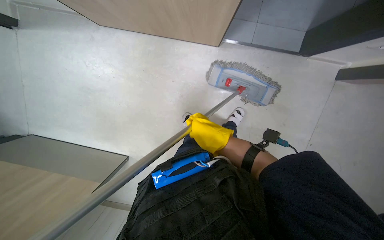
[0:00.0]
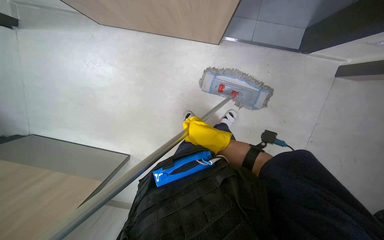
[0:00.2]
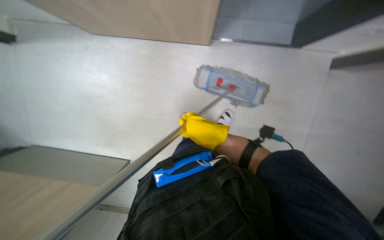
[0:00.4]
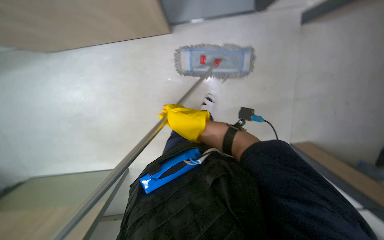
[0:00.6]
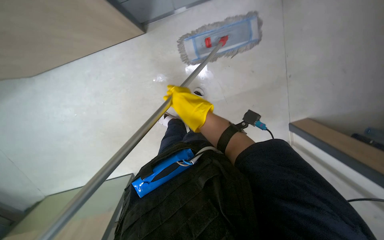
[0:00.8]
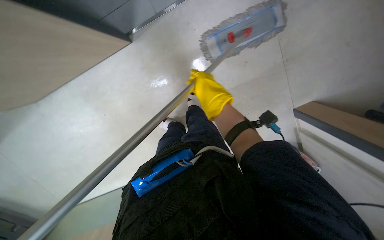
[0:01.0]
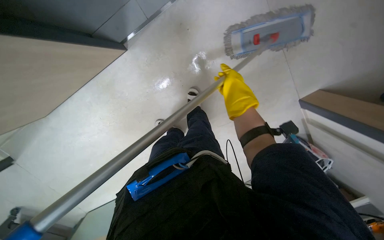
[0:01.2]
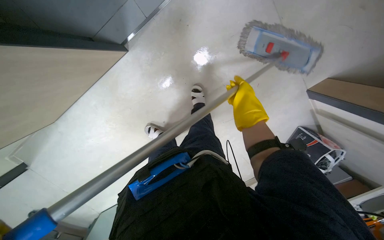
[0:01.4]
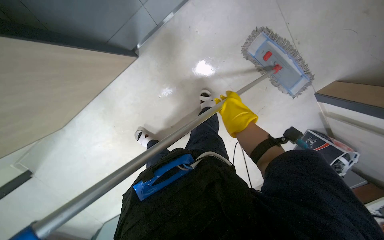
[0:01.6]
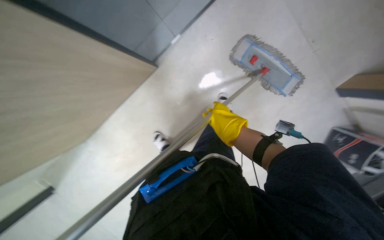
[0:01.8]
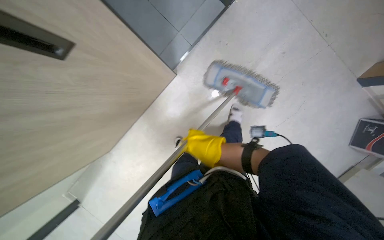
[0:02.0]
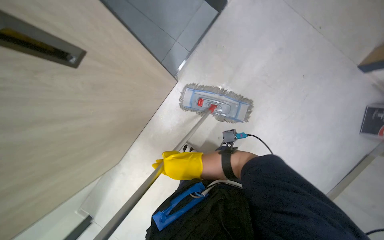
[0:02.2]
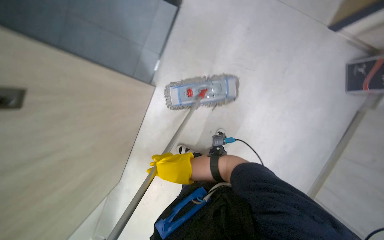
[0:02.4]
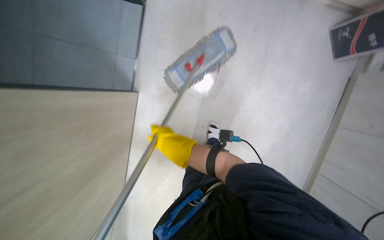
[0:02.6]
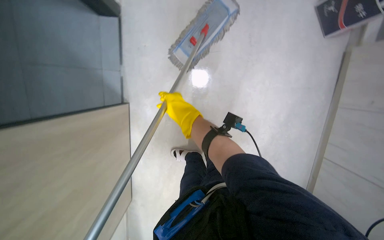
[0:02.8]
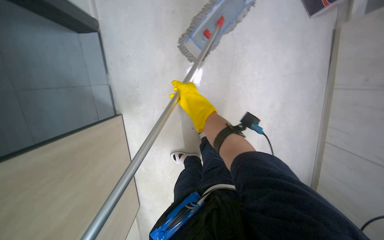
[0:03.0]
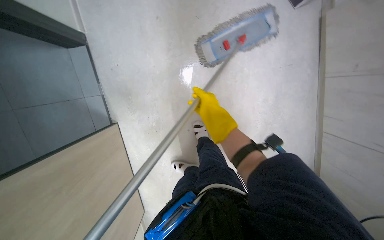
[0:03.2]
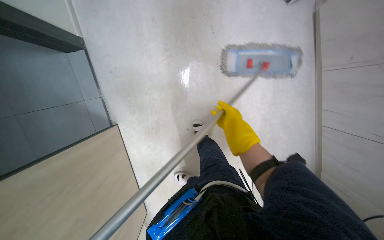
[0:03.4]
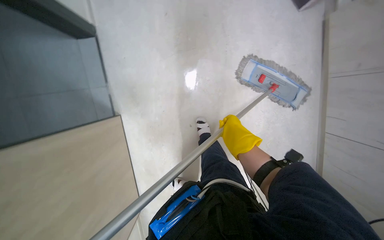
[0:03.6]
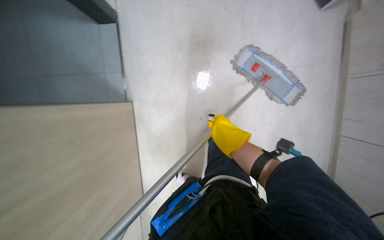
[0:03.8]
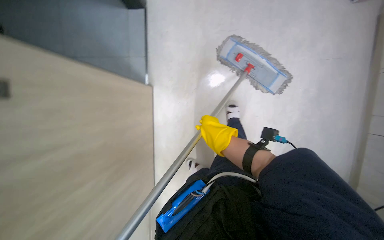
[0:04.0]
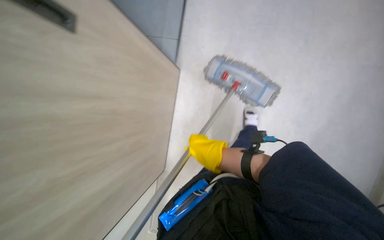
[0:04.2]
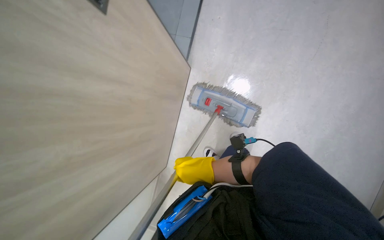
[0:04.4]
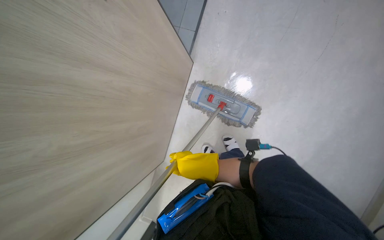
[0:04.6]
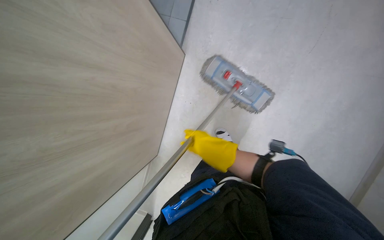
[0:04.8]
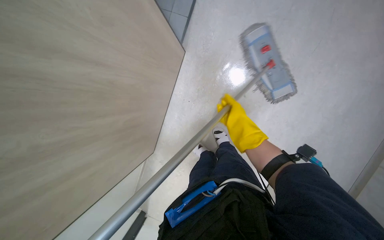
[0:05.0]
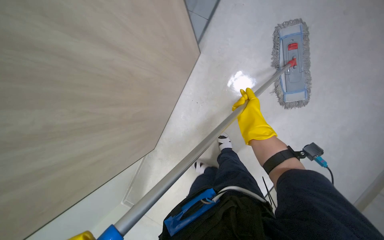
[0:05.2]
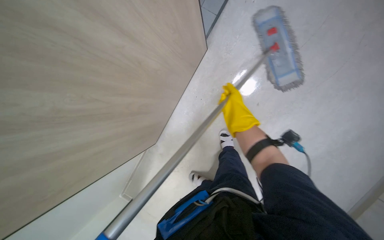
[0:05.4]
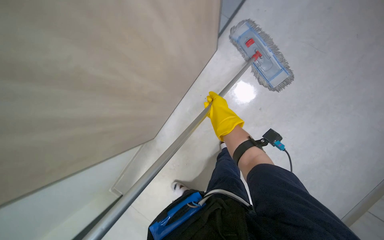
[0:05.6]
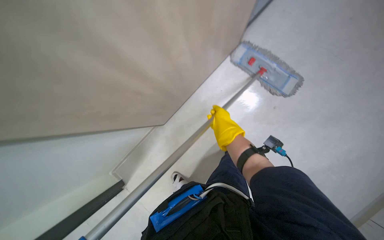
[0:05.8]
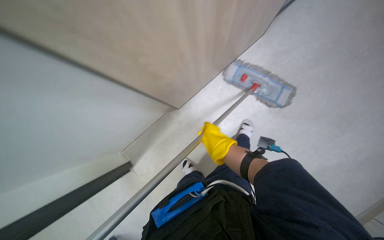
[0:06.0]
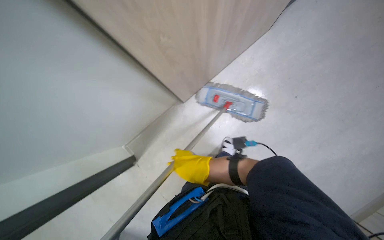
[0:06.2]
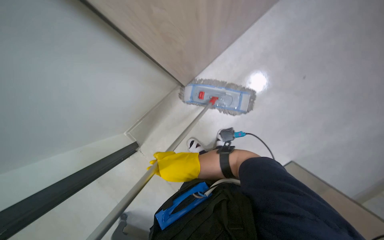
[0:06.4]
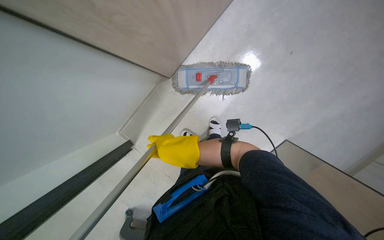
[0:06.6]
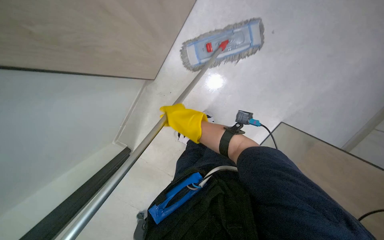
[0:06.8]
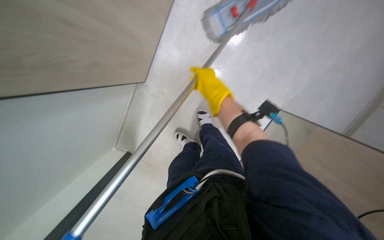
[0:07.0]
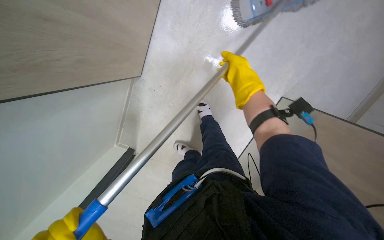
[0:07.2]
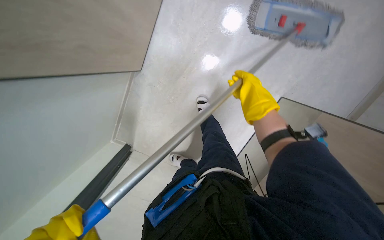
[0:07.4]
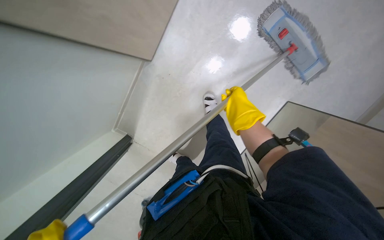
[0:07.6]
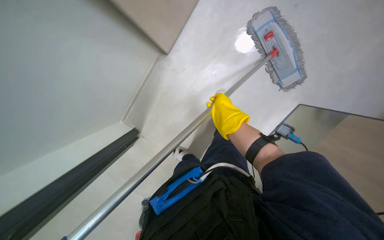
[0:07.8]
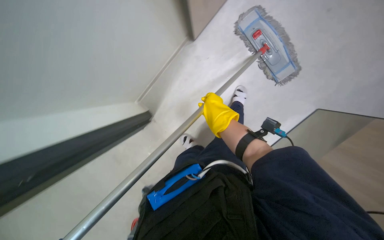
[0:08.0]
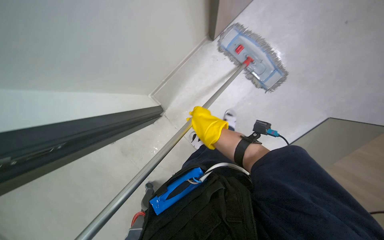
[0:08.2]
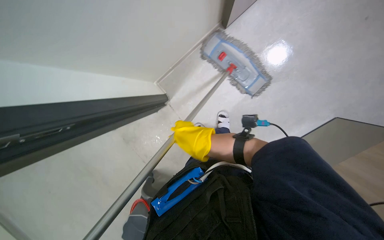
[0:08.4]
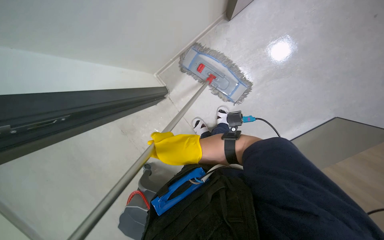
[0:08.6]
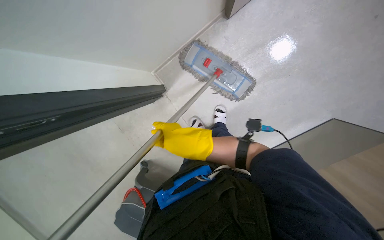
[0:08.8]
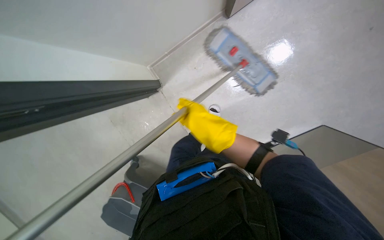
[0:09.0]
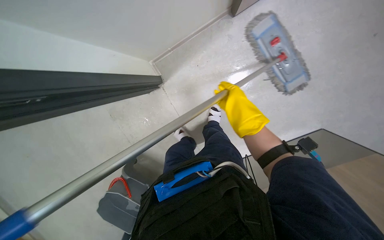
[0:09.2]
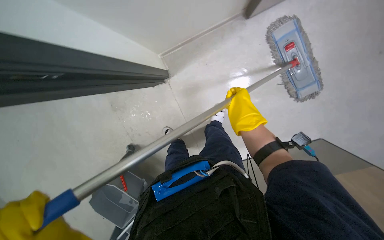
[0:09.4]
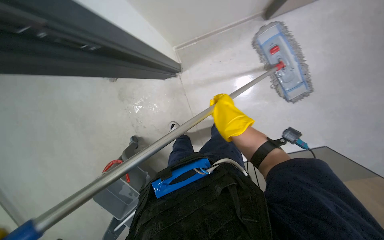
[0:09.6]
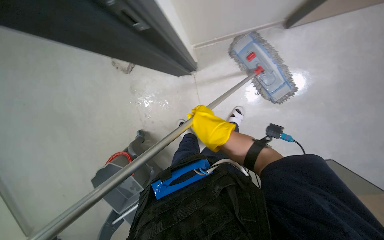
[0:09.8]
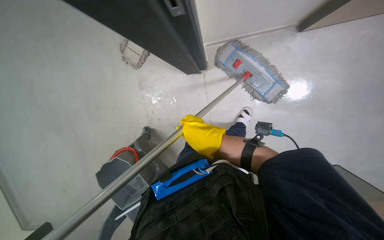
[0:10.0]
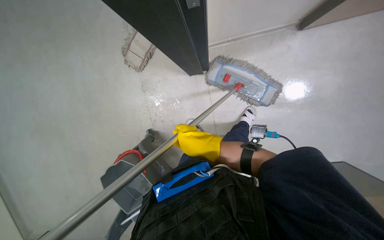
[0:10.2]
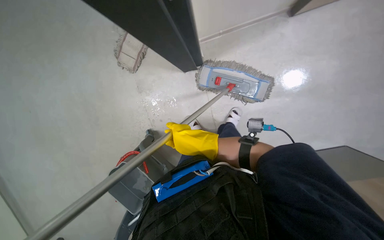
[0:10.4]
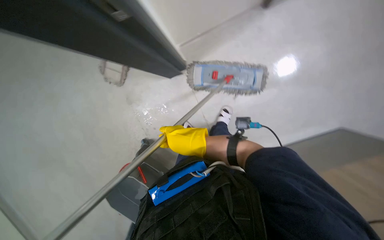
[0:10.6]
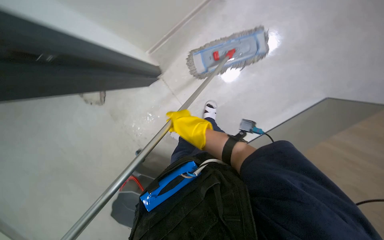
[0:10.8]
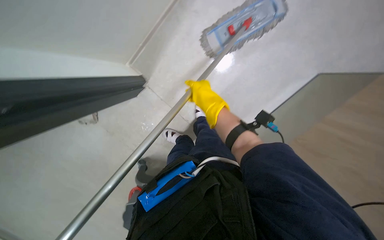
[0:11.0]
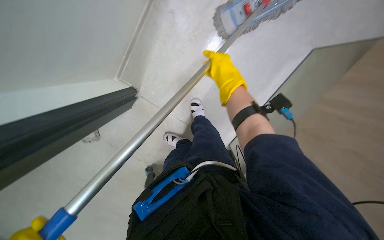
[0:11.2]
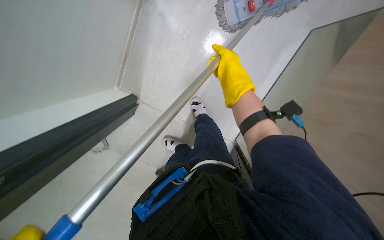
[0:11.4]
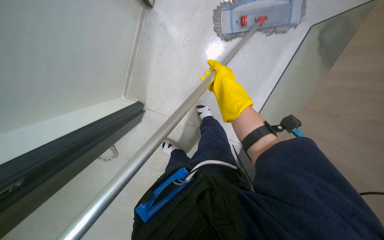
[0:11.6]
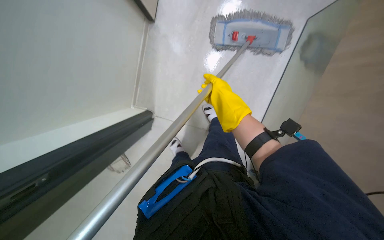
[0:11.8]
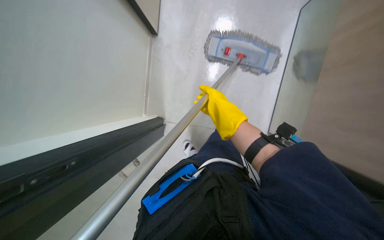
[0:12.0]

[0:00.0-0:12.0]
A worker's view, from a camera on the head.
Job: mopping floor.
The whole recording: Mopping hallway floor. The worker mops the hallway floor, wrings the mop, and changes the mop head.
0:01.6 to 0:03.0: The right hand travels down the picture and back again, roughly 20 cm each way.
0:03.0 to 0:04.4: The right hand shifts about 40 cm down the picture and to the right.
0:07.6 to 0:09.0: The wearer looks roughly 10 degrees further upward. The right hand heads down the picture, covering approximately 10 cm.
0:09.0 to 0:10.4: The right hand goes to the right and returns, roughly 15 cm each way.
0:10.4 to 0:12.0: The wearer moves approximately 40 cm. The scene rotates counterclockwise by approximately 45 degrees.

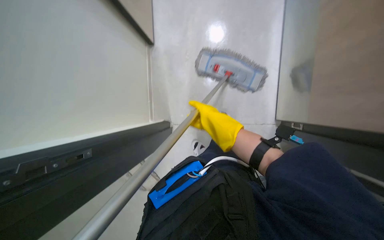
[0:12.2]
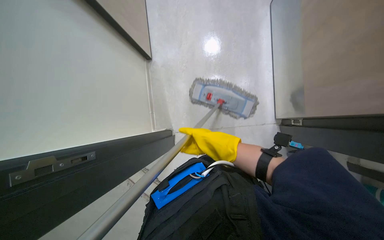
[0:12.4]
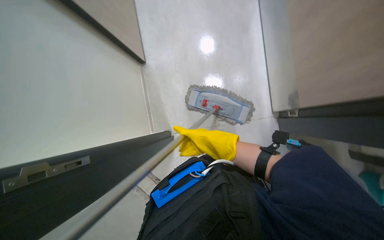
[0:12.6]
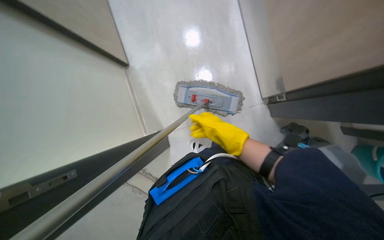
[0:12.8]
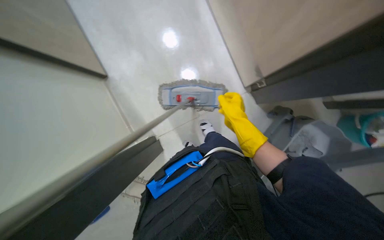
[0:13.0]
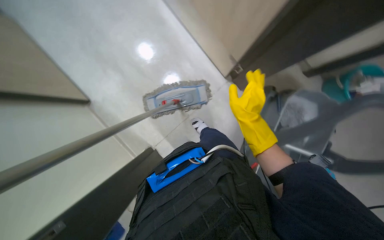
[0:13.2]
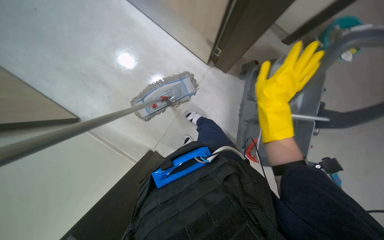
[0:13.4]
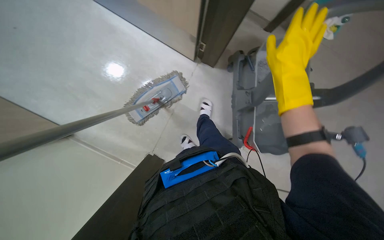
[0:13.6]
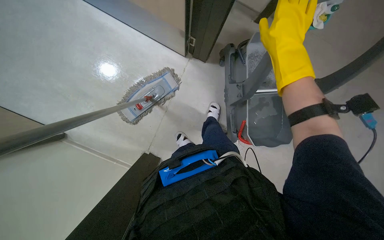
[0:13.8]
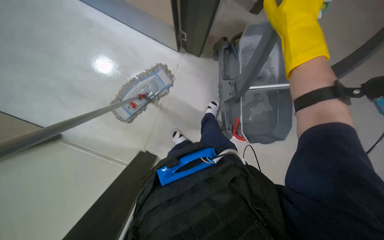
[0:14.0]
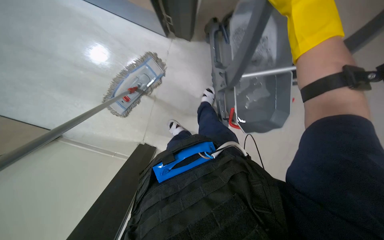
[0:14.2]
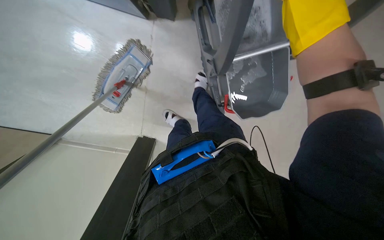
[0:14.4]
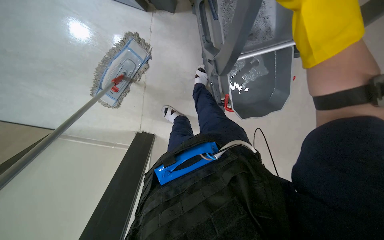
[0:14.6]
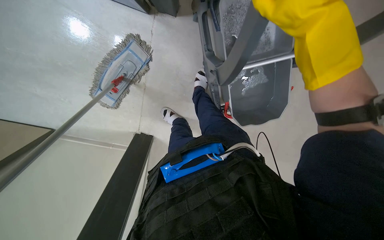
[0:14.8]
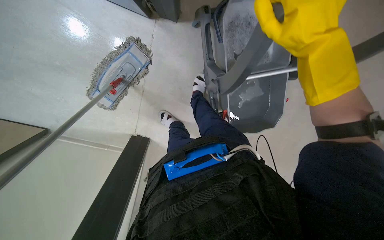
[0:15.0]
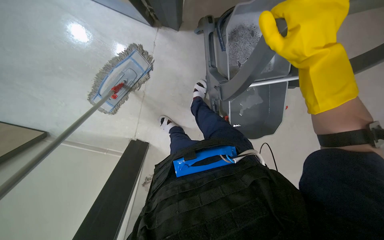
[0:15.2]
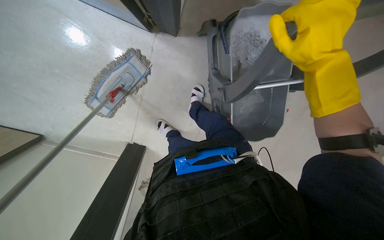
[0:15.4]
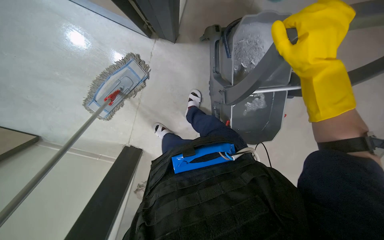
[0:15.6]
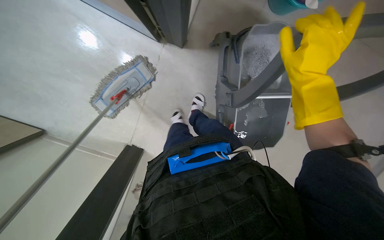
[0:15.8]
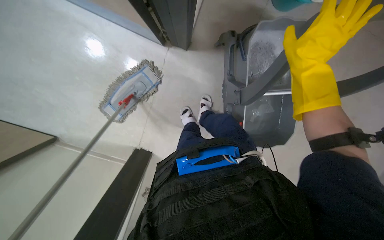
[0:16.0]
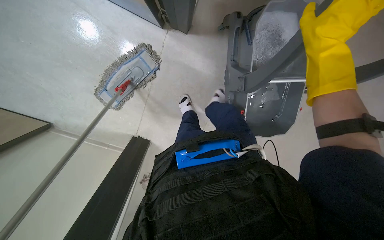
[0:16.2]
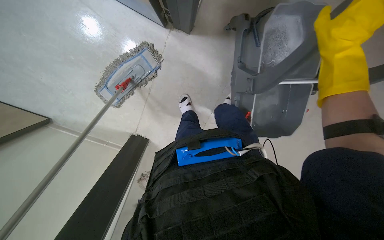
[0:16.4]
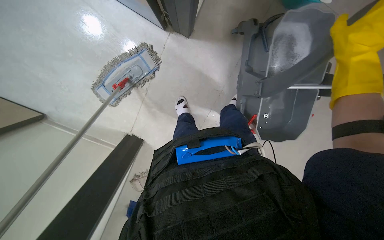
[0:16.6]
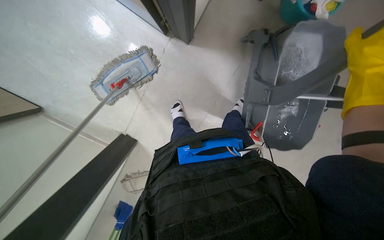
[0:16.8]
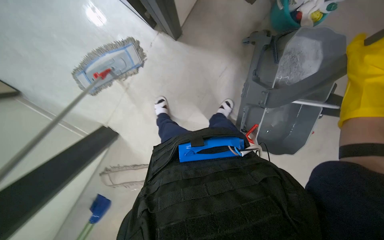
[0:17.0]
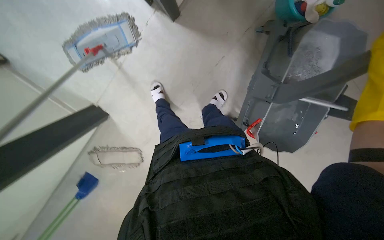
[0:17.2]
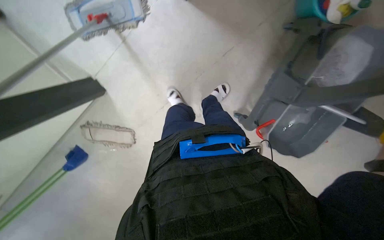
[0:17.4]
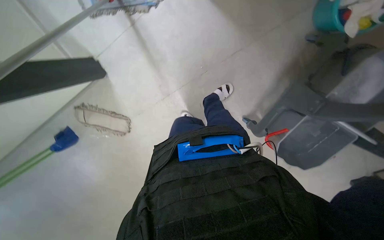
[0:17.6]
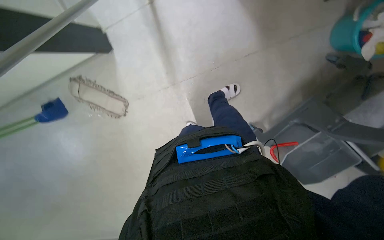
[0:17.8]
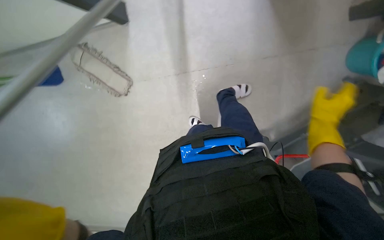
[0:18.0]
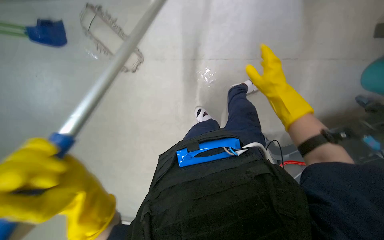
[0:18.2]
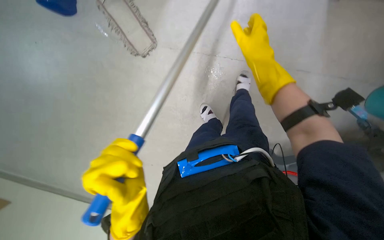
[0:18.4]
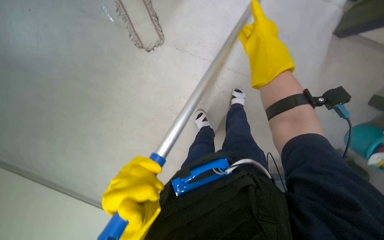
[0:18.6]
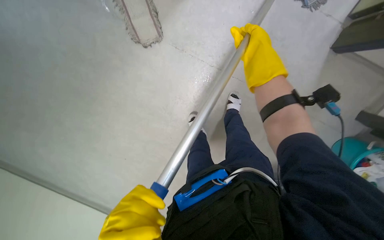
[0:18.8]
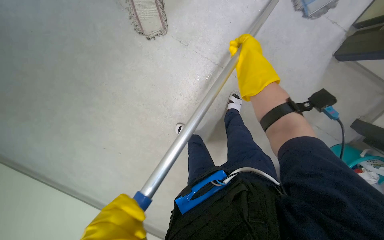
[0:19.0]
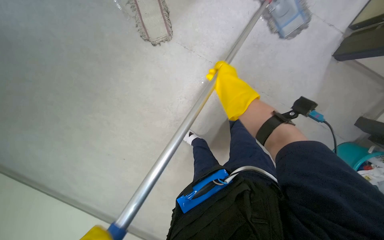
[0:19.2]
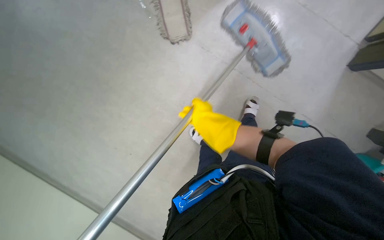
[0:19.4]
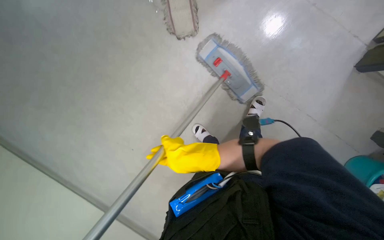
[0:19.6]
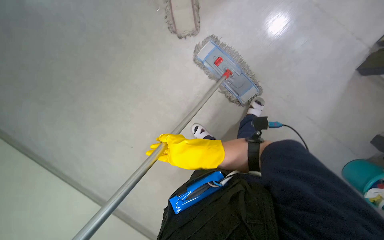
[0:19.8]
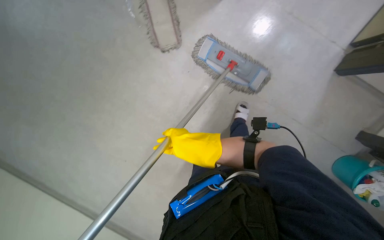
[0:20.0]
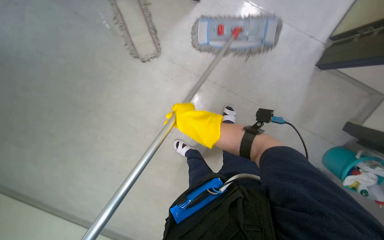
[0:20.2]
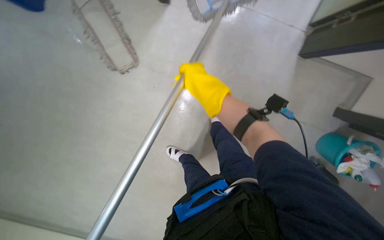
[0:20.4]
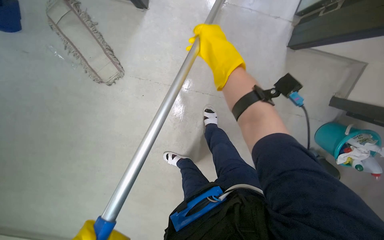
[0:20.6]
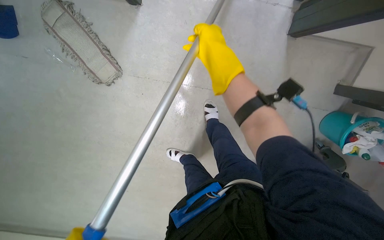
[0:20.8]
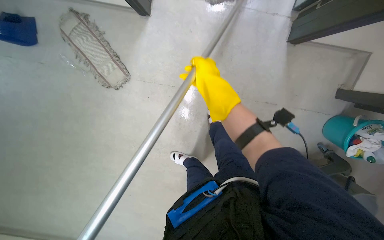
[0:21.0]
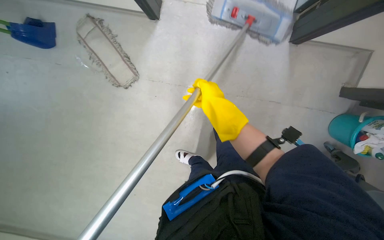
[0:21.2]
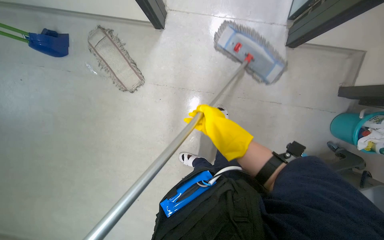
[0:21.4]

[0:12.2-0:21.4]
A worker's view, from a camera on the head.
Job: mopping floor.
The whole recording: Mopping hallway floor. The worker mops the hallway floor, wrings the mop, and changes the mop head.
0:13.8 to 0:15.2: The wearer looks approximately 15 degrees further downward.
0:16.8 to 0:18.4: The camera is carried approximately 50 cm. The scene rotates clockwise by some 70 degrees.
0:18.4 to 0:19.8: The right hand is displaced to the left and down the picture by some 25 cm.
0:19.8 to 0:21.4: The scene turns approximately 30 degrees counterclockwise in the picture.
